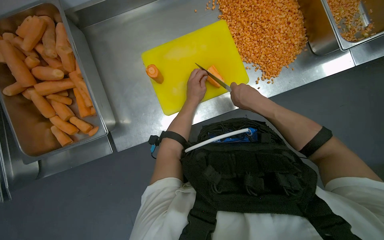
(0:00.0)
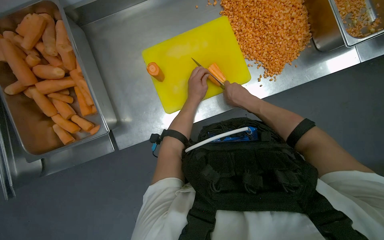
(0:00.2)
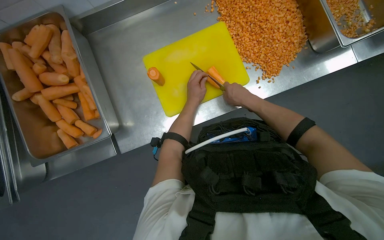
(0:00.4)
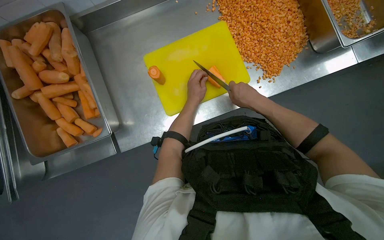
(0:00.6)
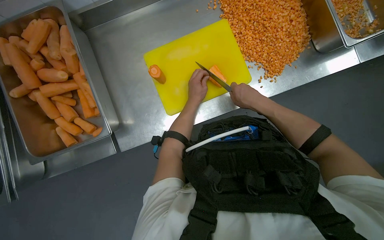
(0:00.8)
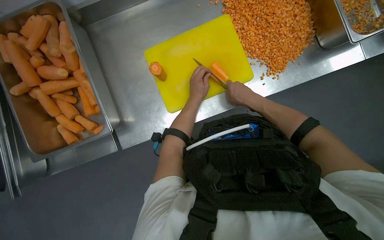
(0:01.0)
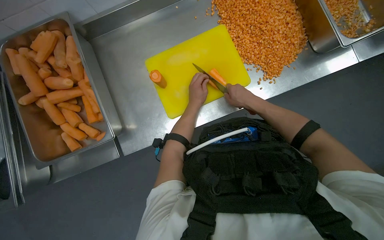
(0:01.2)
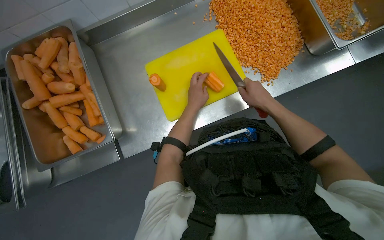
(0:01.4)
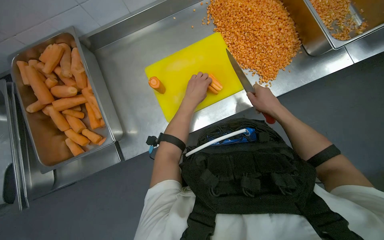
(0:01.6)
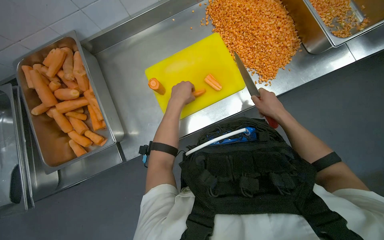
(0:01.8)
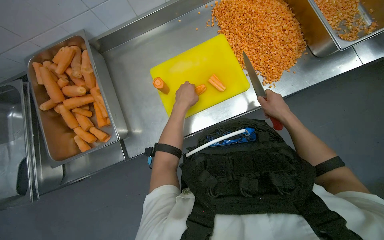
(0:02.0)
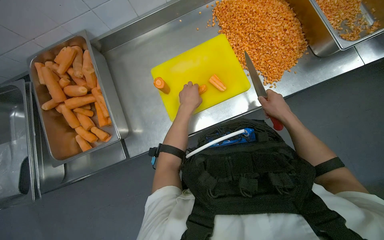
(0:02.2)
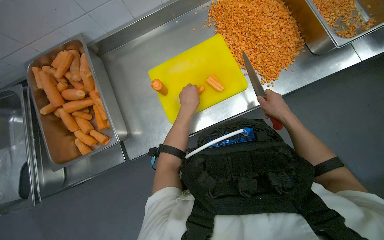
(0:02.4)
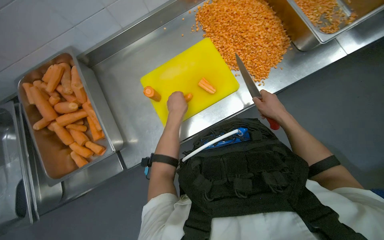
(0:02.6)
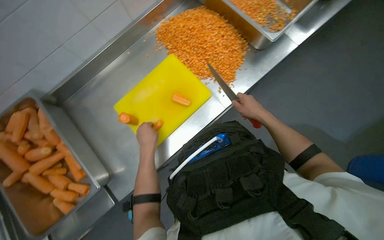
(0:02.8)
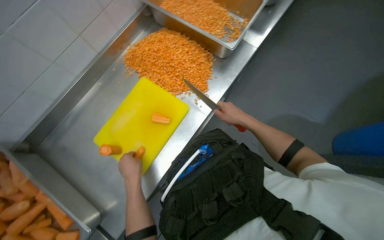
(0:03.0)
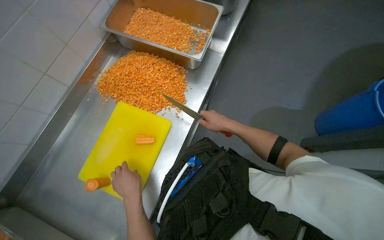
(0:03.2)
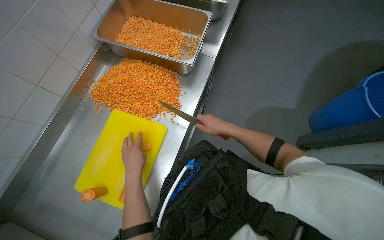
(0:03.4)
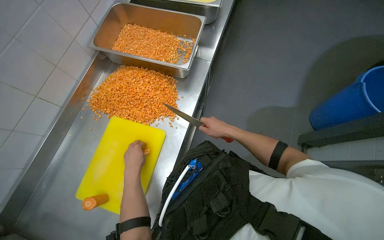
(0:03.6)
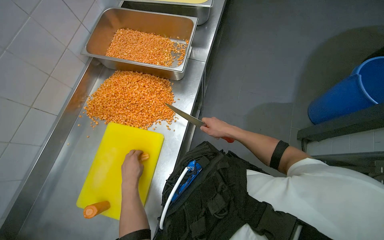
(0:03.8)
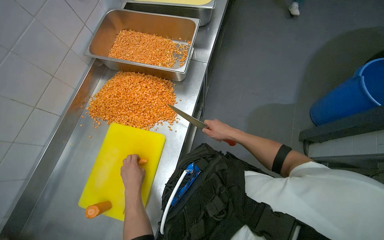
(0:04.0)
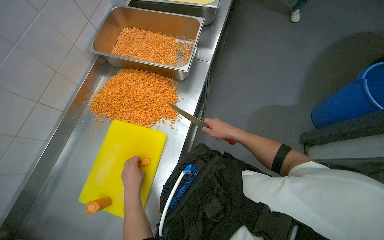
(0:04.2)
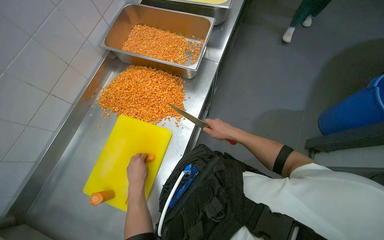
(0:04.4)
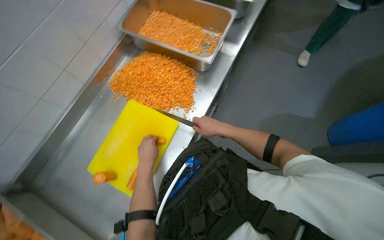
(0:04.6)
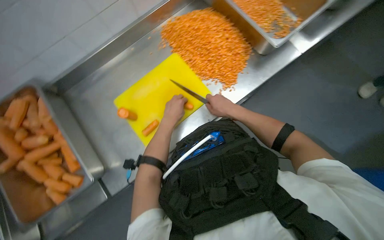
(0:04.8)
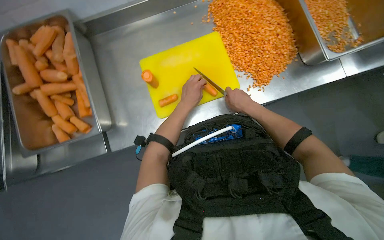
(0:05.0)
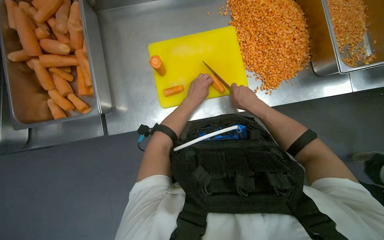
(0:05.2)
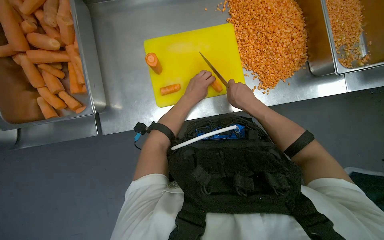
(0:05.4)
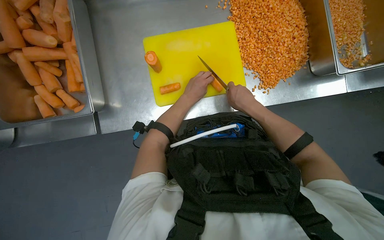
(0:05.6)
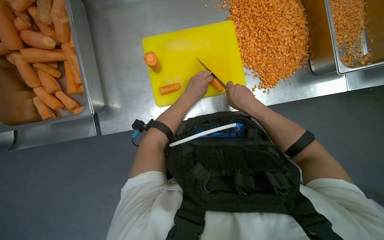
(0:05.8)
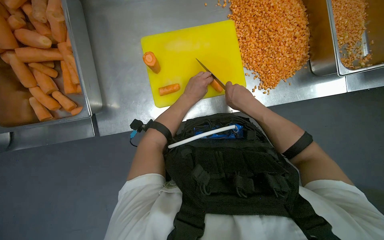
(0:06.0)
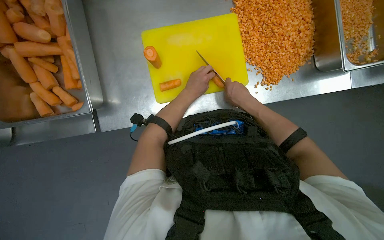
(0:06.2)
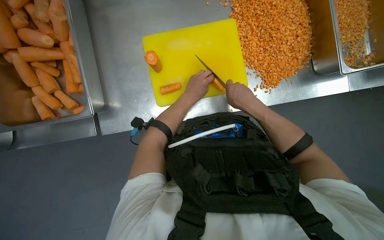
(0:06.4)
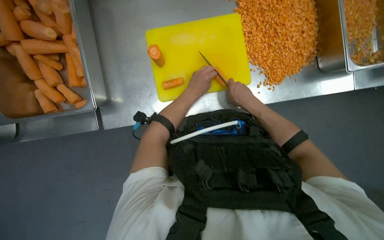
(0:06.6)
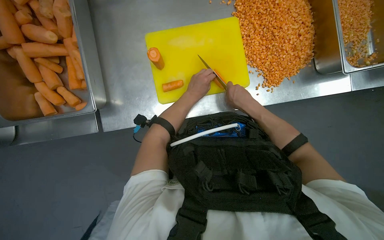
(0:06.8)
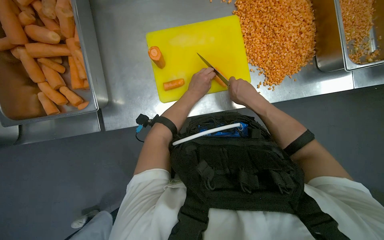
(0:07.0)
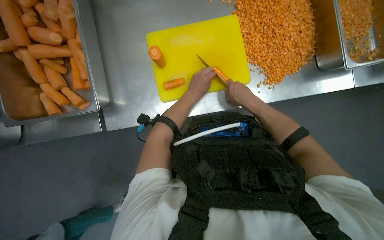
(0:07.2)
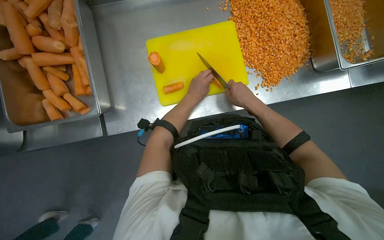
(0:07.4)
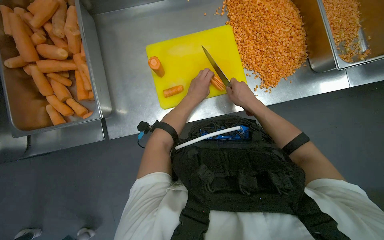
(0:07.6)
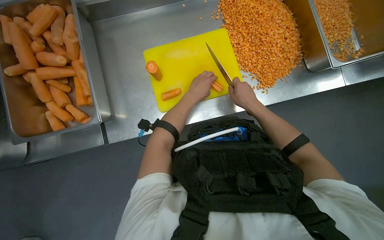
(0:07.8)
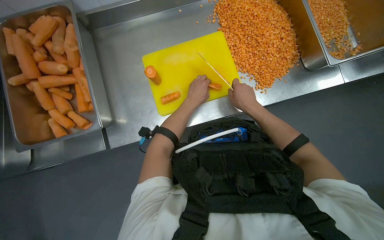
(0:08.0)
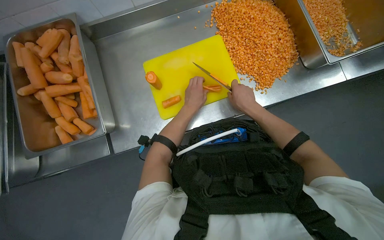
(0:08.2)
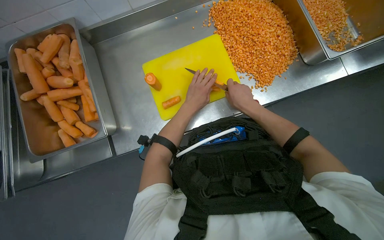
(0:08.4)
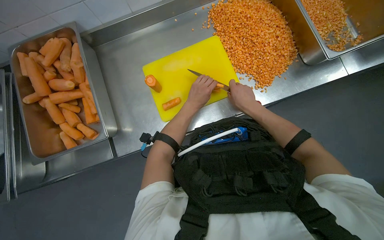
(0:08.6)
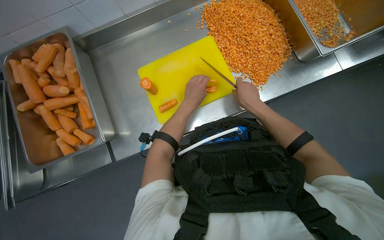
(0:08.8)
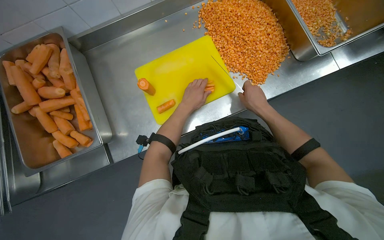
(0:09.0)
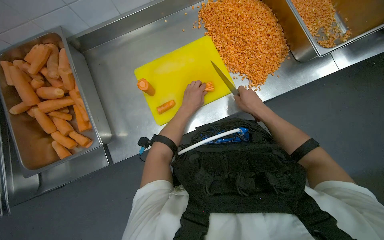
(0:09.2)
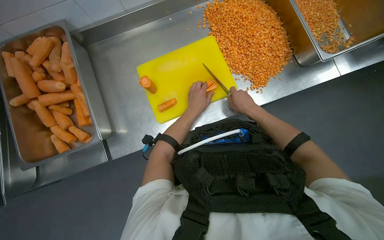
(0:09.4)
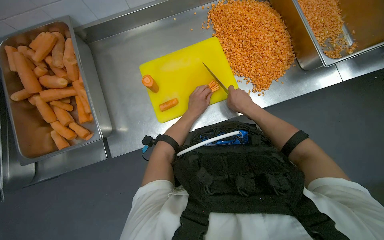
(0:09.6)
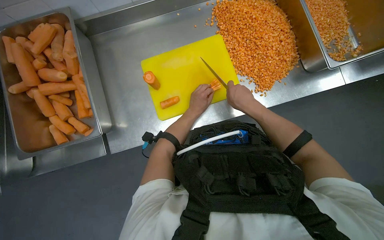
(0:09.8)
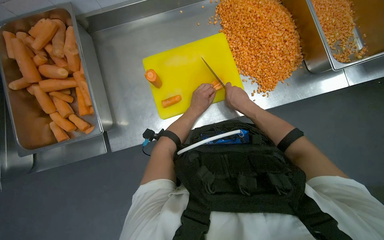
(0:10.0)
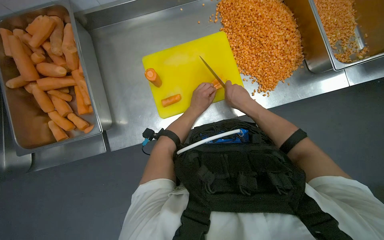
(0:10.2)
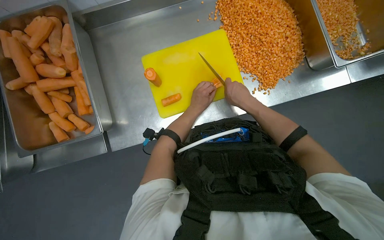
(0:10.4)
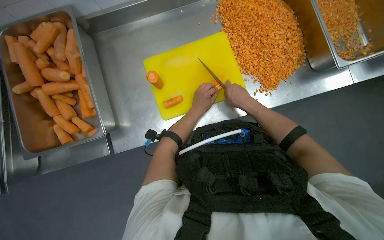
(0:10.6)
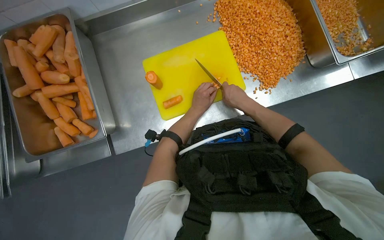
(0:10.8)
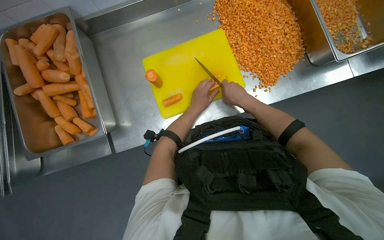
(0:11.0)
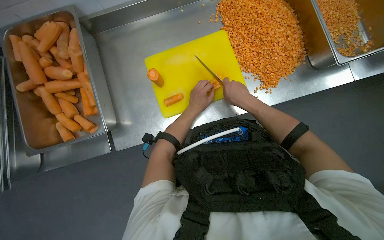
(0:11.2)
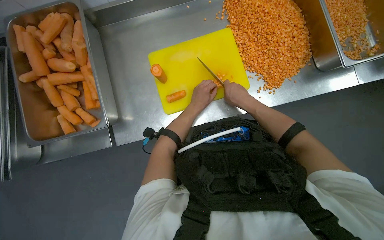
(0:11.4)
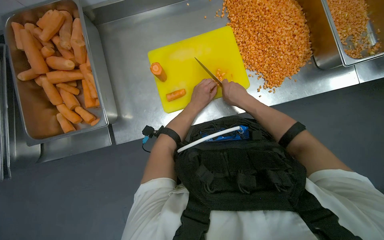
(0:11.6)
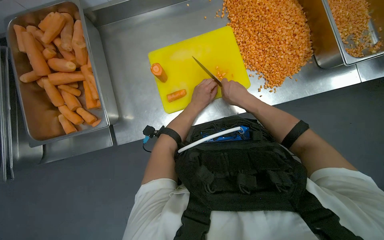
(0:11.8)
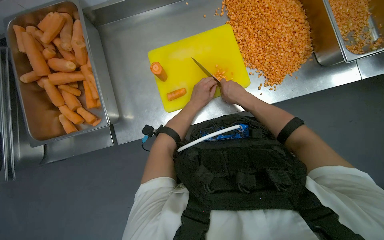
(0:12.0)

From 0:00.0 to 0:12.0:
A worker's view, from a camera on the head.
Job: preparing food.
The whole recording: Dicing carrots on cutting board. The worker dices carrots on a yellow cutting board and pushes them into a metal tray.
From 0:00.0 to 0:01.6: The left hand moves nearer to the camera, about 10 cm, while the right hand heads to the right, covering roughly 10 cm.
From 0:01.6 to 0:03.0: Everything in view rotates approximately 30 degrees counterclockwise.
From 0:04.4 to 0:06.0: The camera pitches downward, by roughly 20 degrees. Everything in view rotates roughly 60 degrees clockwise.
From 0:06.0 to 0:07.6: The hands make small movements and keep their place.
From 0:07.6 to 0:09.0: The right hand goes roughly 10 cm to the right.
From 0:09.0 to 0:10.4: The right hand moves to the left, roughly 10 cm.
From 0:10.4 to 0:12.0: The hands stay close to where they were, moving slightly.

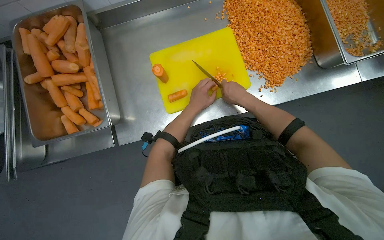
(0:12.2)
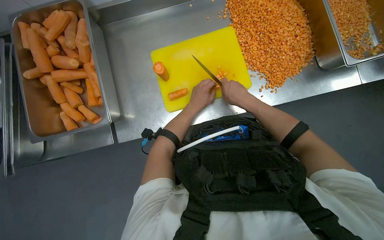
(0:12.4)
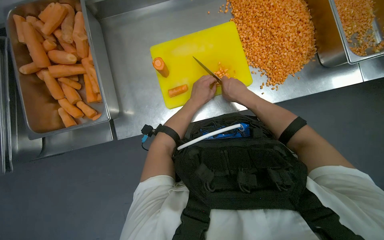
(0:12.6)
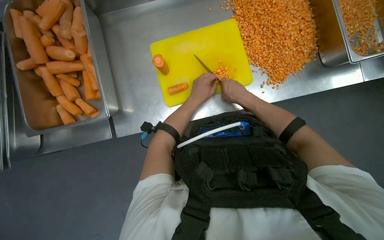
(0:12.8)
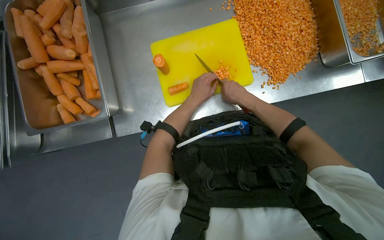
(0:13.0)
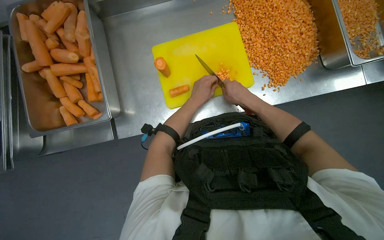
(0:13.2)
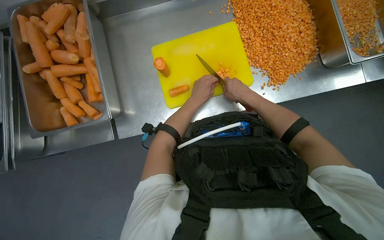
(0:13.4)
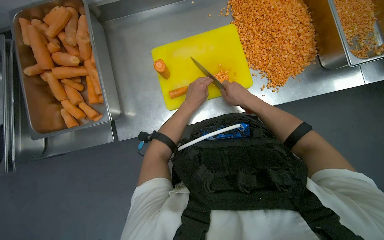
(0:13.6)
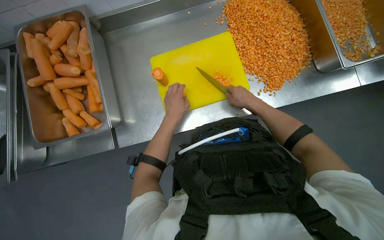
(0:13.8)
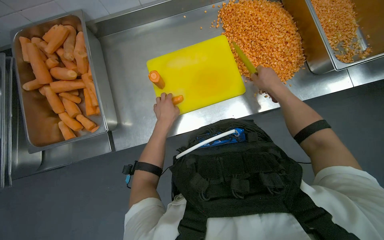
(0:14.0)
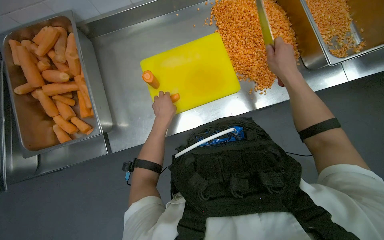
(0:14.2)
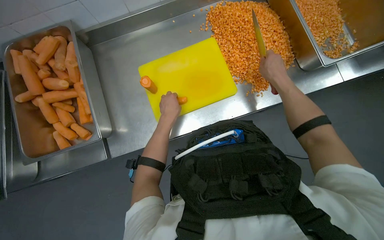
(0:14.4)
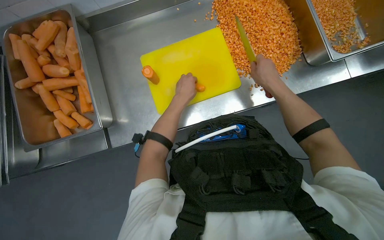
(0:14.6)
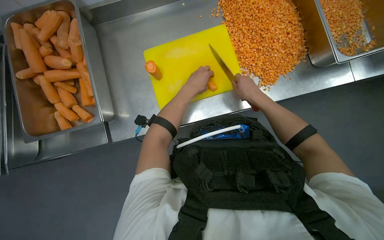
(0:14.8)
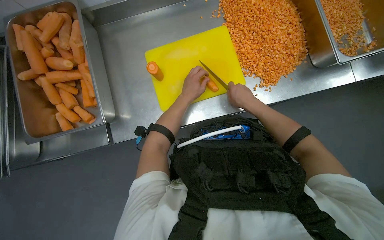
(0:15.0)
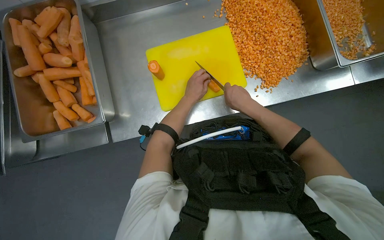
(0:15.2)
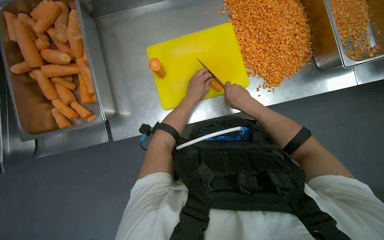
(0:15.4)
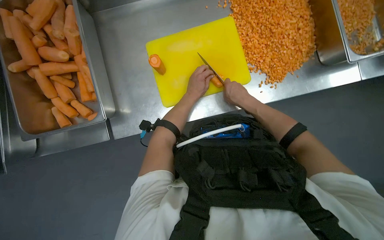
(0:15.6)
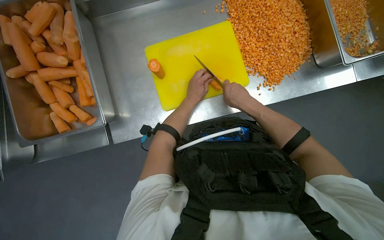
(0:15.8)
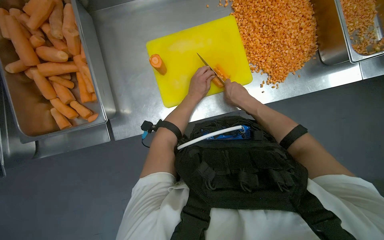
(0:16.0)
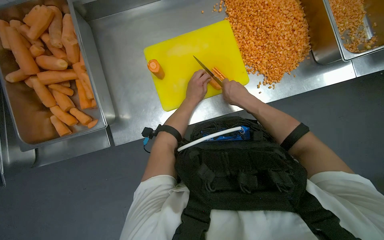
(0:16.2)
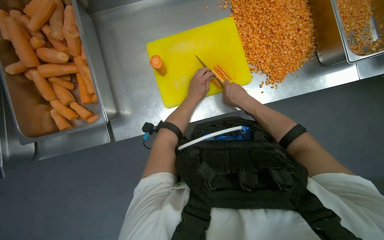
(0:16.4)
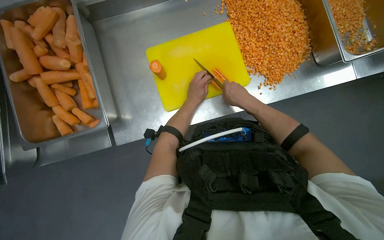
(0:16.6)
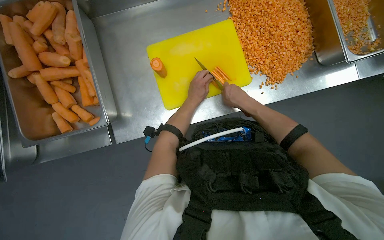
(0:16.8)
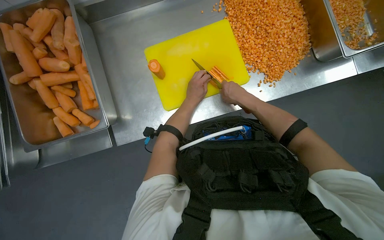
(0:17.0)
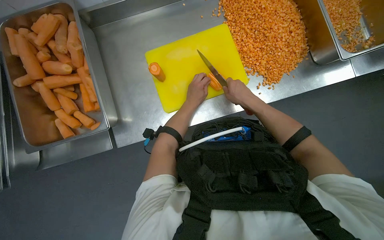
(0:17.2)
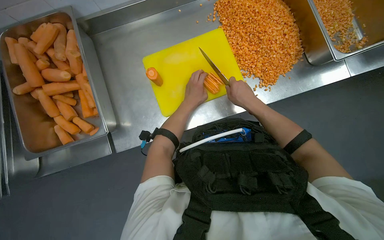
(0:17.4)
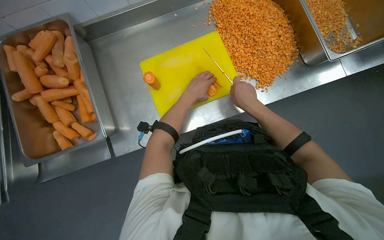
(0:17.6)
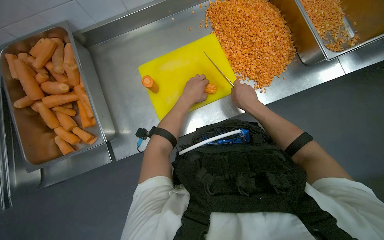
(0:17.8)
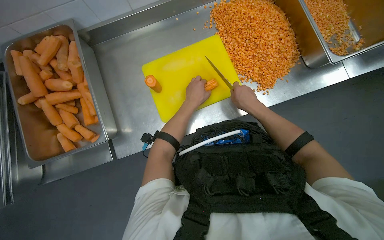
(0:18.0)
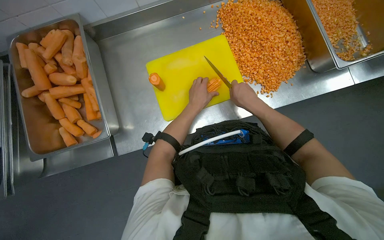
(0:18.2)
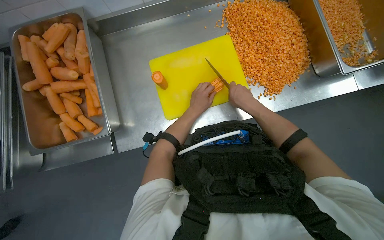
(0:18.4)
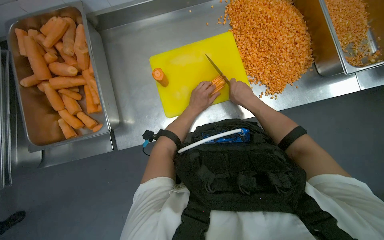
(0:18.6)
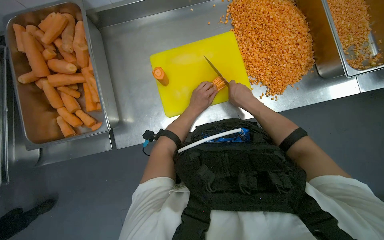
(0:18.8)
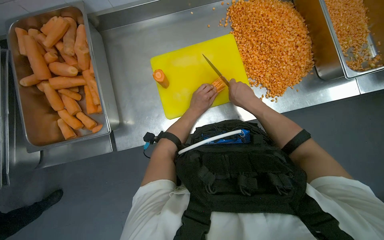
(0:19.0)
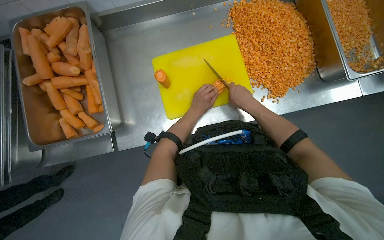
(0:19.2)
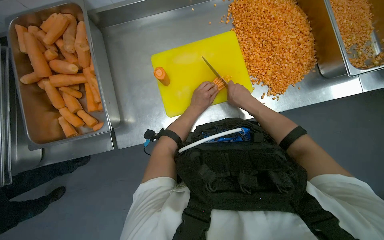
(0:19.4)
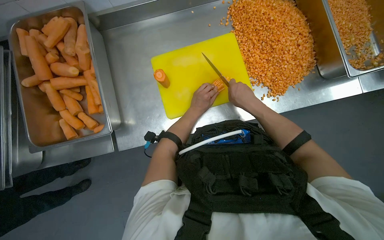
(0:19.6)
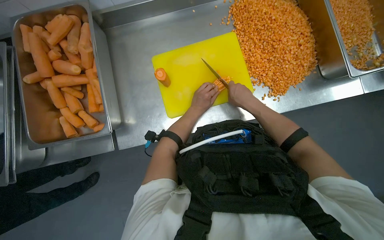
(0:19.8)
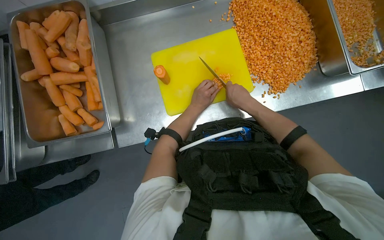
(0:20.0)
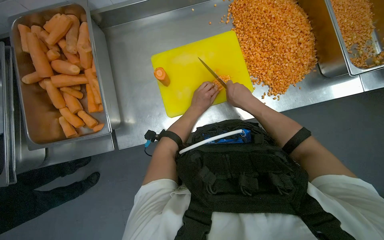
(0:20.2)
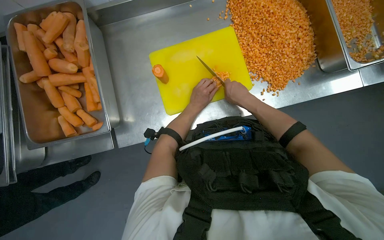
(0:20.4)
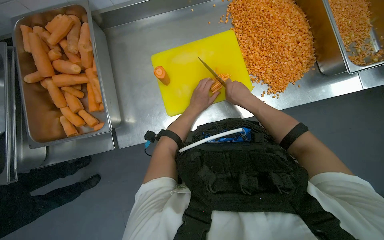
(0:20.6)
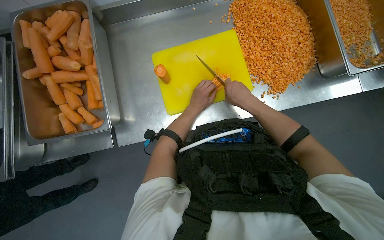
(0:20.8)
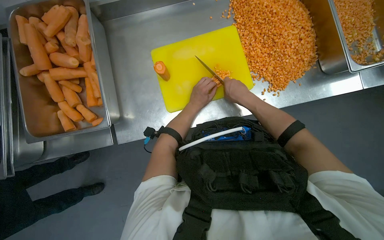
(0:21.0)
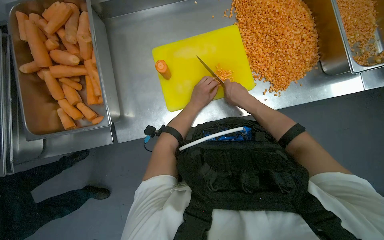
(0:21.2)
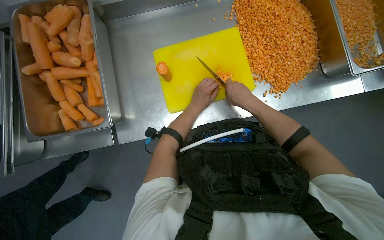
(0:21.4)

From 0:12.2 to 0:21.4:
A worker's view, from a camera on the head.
Job: preparing food.
The whole recording: Dicing carrots on cutting board. The worker dices carrots on a yellow cutting board and pushes them into a metal tray.
From 0:12.2 to 0:13.8: The hands stay close to where they were, moving slightly.
From 0:15.2 to 0:21.4: The hands stay close to where they were, moving slightly.
